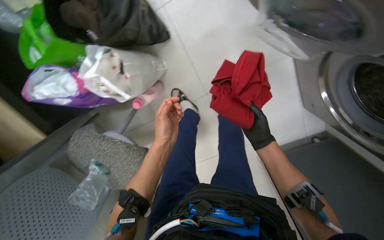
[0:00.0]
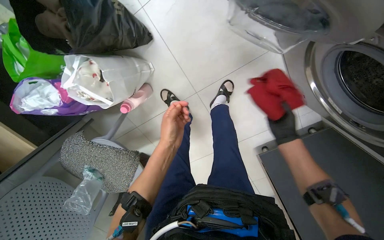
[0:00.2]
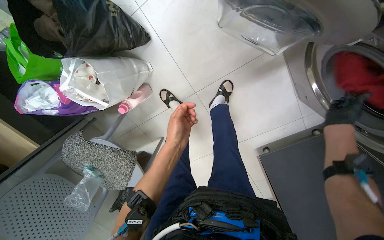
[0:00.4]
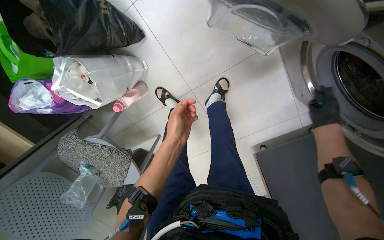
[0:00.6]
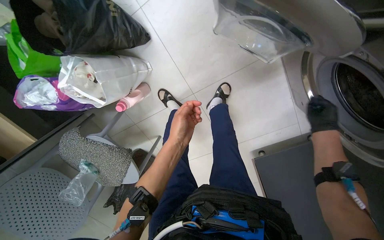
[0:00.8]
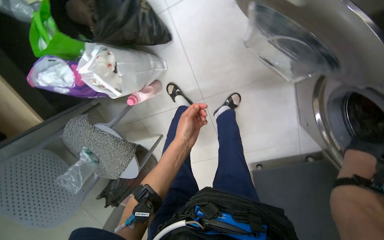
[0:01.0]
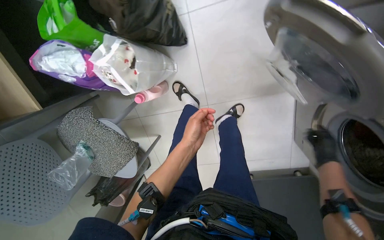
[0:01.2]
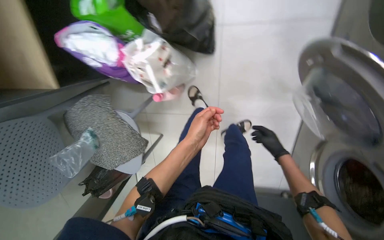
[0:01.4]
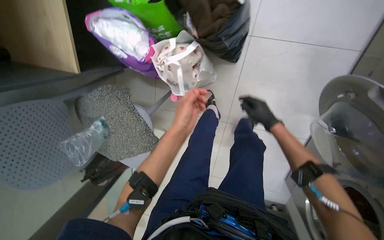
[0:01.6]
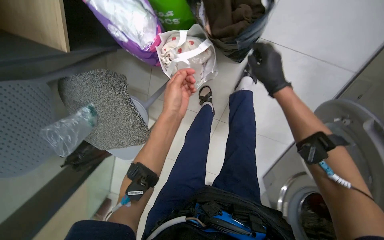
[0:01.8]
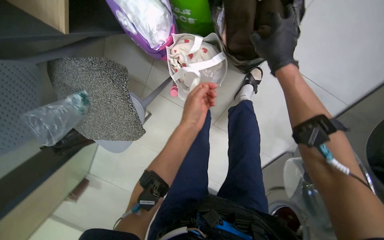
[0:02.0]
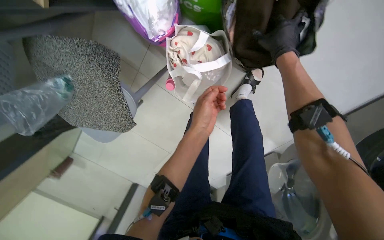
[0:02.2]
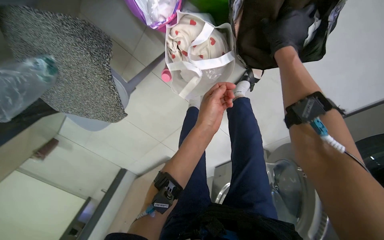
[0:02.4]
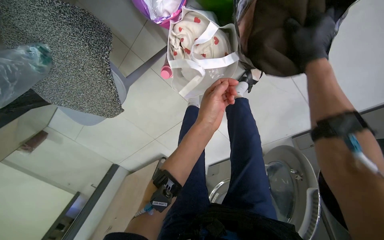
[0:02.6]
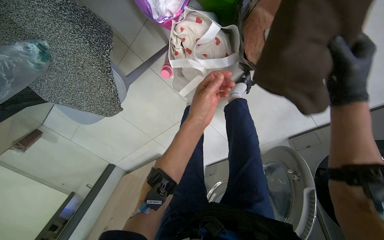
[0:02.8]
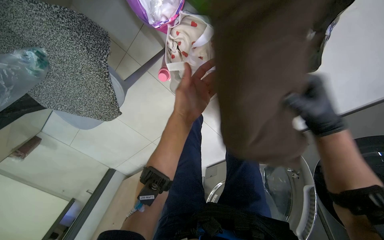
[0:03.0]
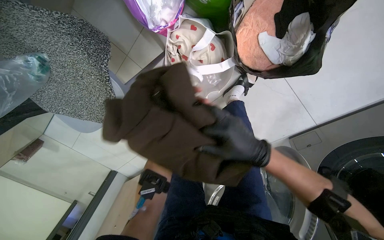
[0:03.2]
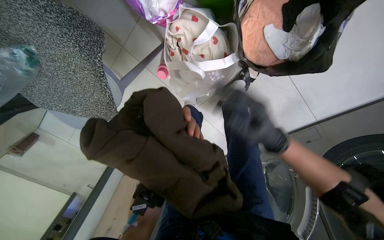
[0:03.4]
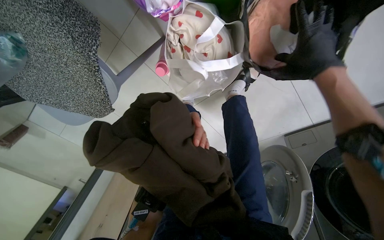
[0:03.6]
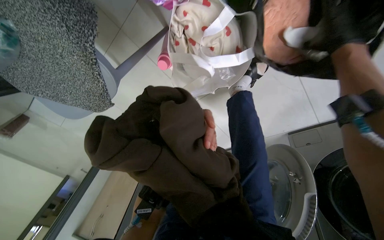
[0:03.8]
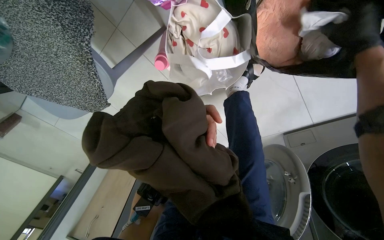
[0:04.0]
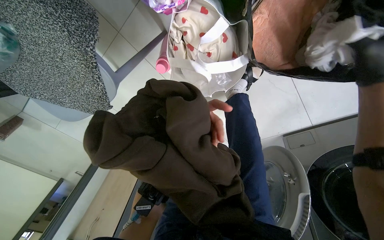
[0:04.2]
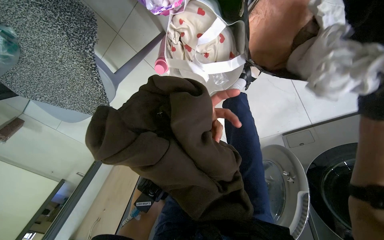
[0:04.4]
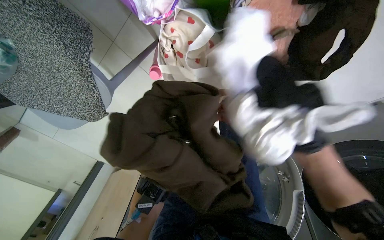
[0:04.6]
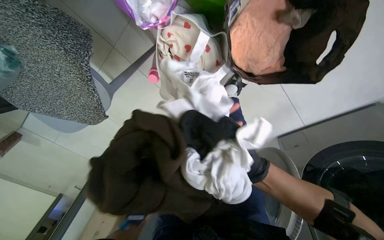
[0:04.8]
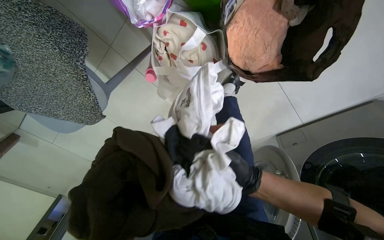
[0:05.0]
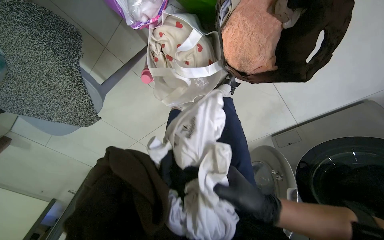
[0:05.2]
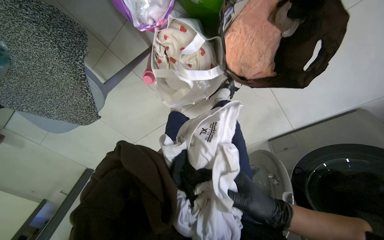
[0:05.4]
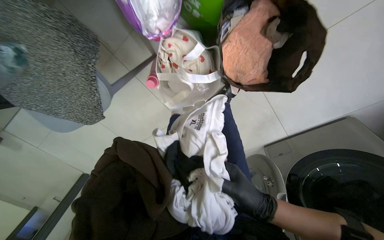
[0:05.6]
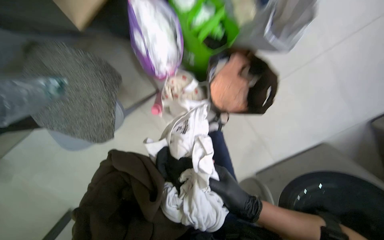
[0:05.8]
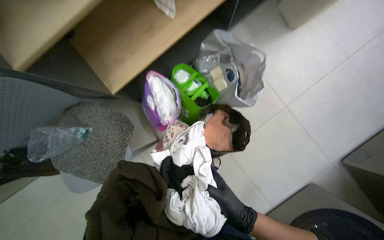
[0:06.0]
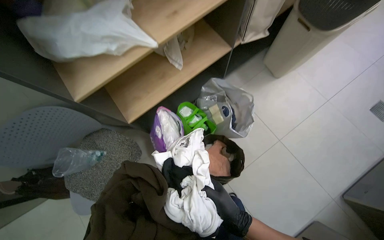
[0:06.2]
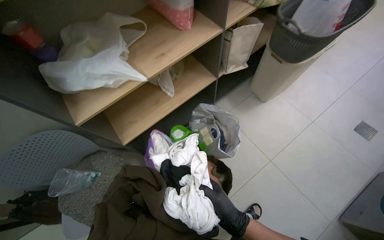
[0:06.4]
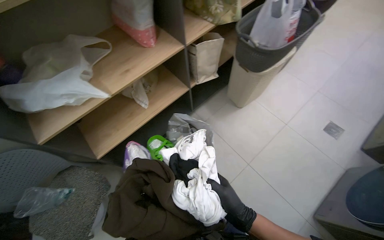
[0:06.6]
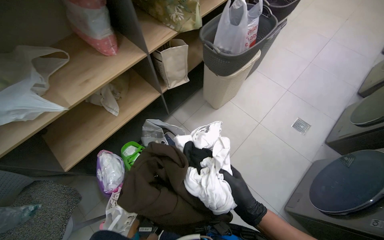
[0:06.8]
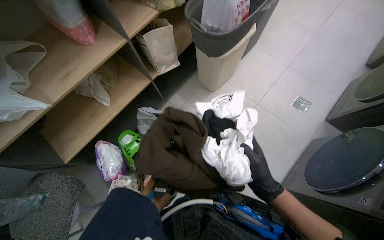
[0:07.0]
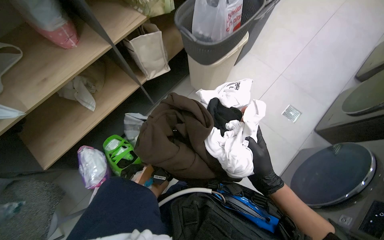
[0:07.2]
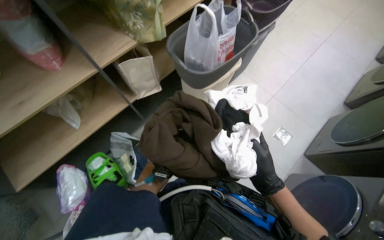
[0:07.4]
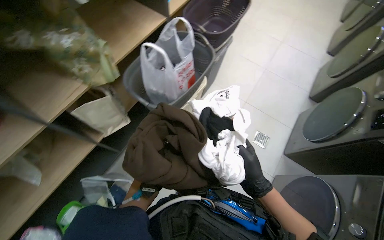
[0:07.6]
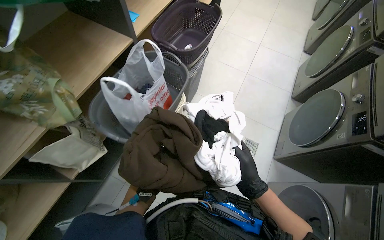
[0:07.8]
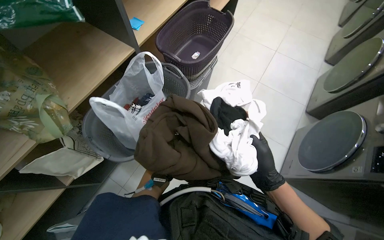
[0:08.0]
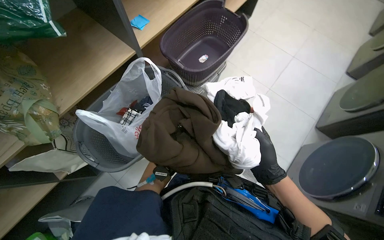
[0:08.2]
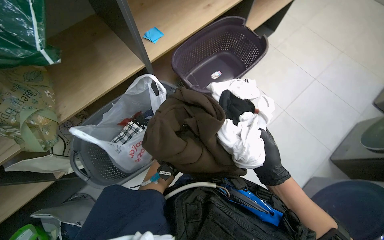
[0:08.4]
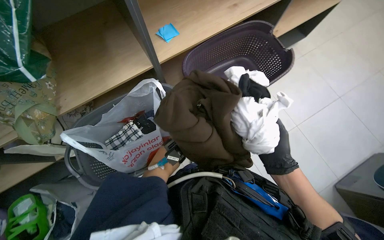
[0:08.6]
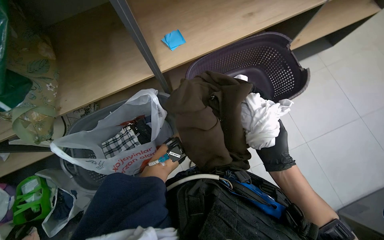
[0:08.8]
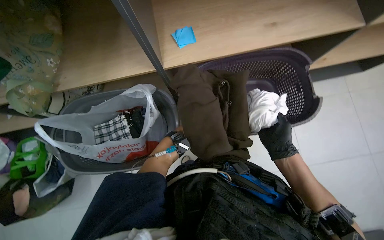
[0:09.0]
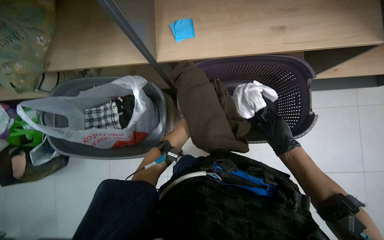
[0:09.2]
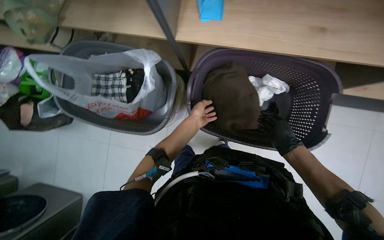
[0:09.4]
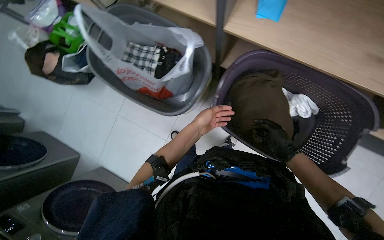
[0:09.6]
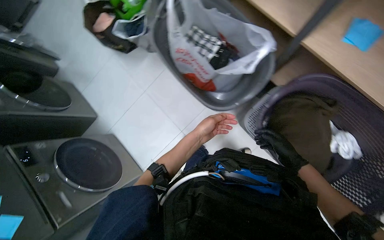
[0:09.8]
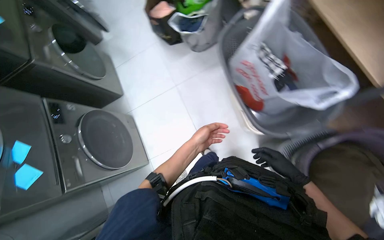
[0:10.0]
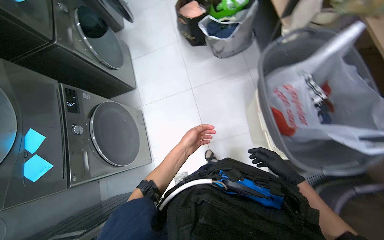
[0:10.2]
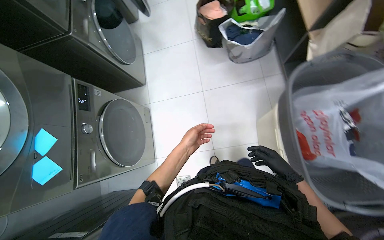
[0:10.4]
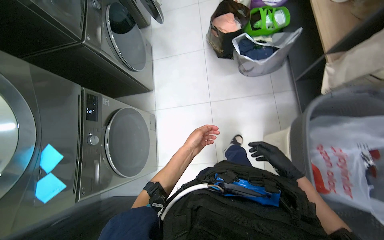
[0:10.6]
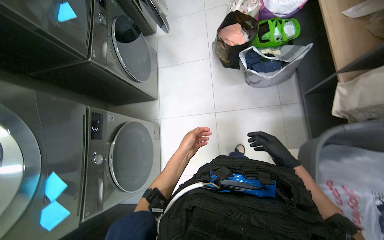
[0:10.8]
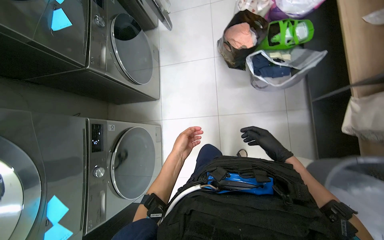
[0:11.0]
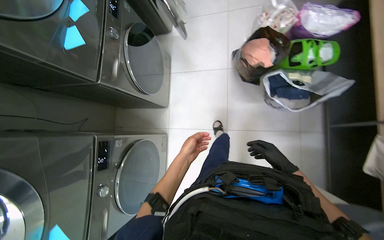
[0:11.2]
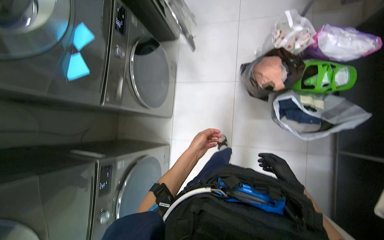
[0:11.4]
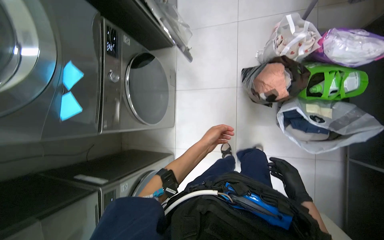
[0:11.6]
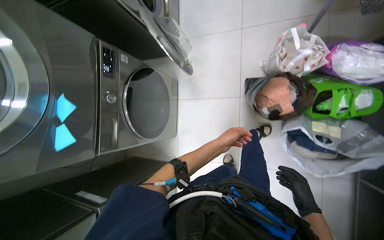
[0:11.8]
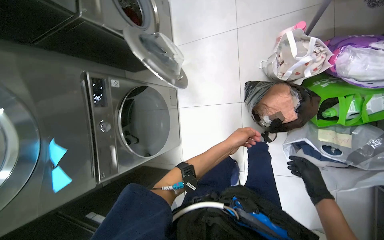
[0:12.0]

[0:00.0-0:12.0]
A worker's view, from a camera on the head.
Job: managing laundry.
The whole recording: Loading clothes into washing machines. The worker loads various clothes from bags into multiple washing machines.
0:00.0 to 0:01.6: Everything in view rotates some 35 degrees clockwise.
0:01.6 to 0:03.0: The camera sweeps to the right, by roughly 20 degrees. The view tilts about 20 degrees downward. Everything in view rotates about 30 degrees clockwise.
0:04.4 to 0:06.0: The camera travels some 40 cm. The view tips upward by about 45 degrees.
0:06.0 to 0:07.6: The wearer moves approximately 80 cm. The wearer's head swings about 20 degrees to the right. The wearer looks approximately 25 degrees further upward.
0:07.6 to 0:09.0: The wearer moves roughly 80 cm. The head turns to the left by roughly 45 degrees. The view tips downward by about 15 degrees.
0:09.0 to 0:10.4: The camera is carried approximately 50 cm. The head turns to the left by approximately 90 degrees. The camera pitches downward, by roughly 15 degrees.
0:10.4 to 0:12.0: The wearer moves about 1 m. The wearer looks some 15 degrees further downward.

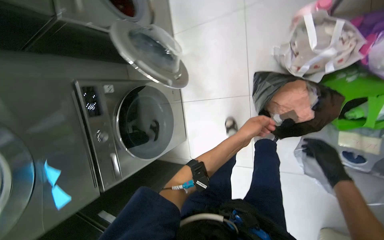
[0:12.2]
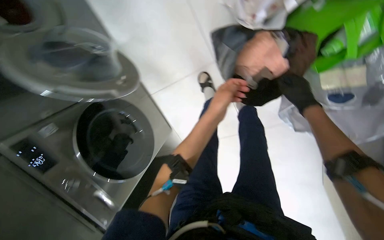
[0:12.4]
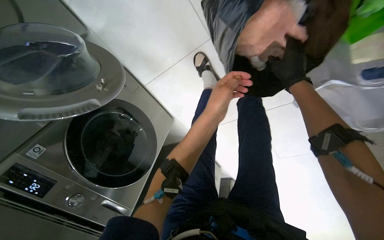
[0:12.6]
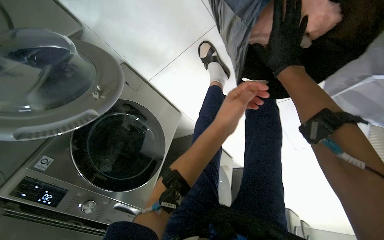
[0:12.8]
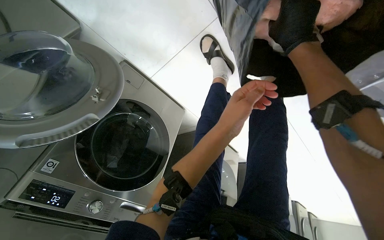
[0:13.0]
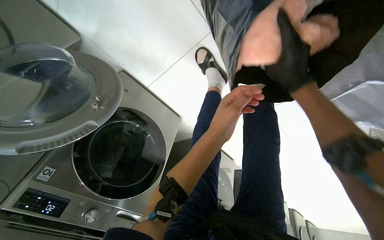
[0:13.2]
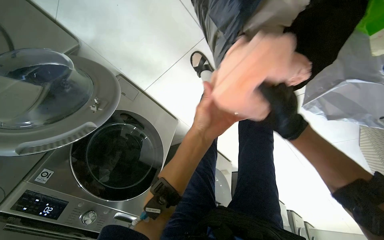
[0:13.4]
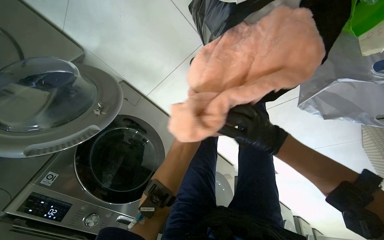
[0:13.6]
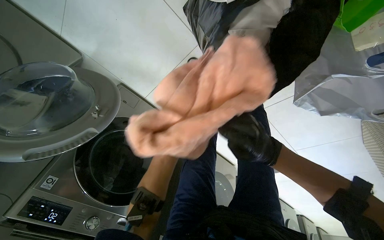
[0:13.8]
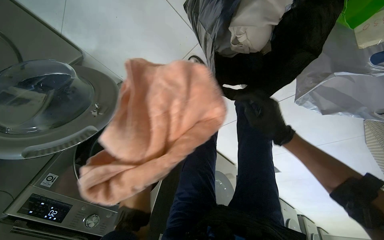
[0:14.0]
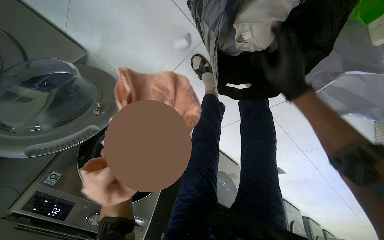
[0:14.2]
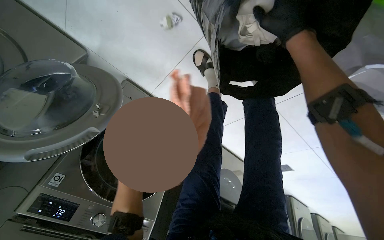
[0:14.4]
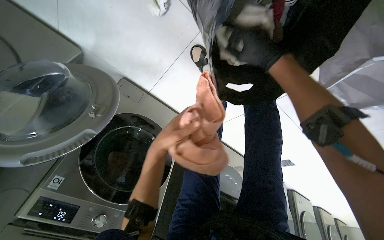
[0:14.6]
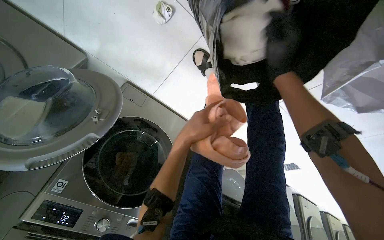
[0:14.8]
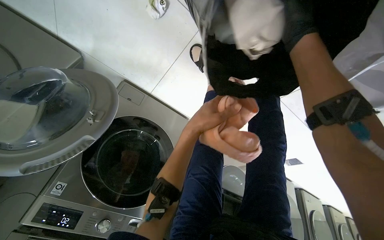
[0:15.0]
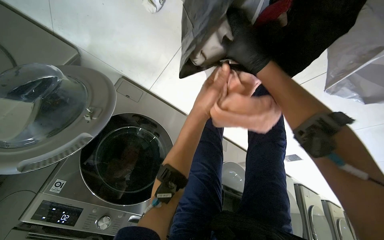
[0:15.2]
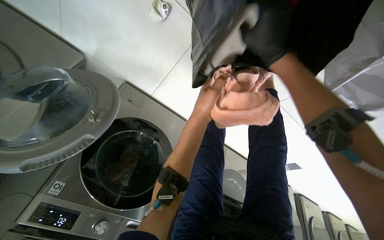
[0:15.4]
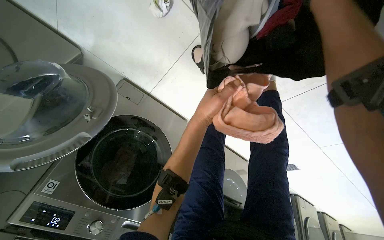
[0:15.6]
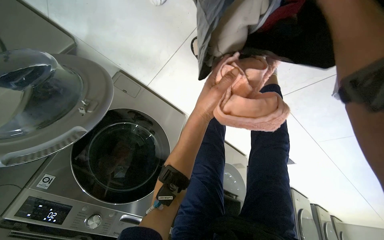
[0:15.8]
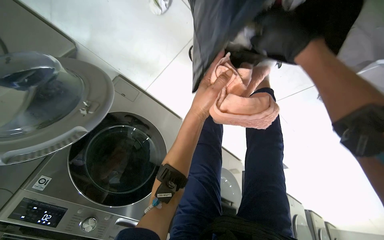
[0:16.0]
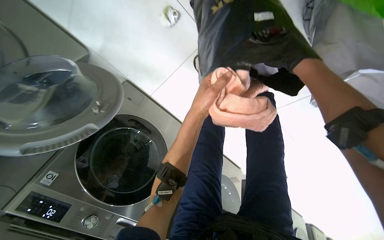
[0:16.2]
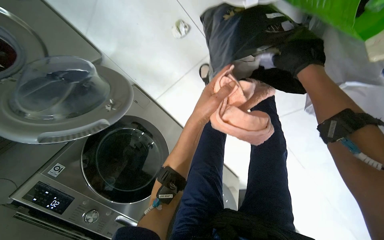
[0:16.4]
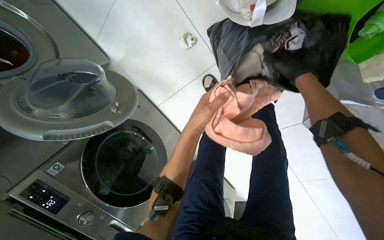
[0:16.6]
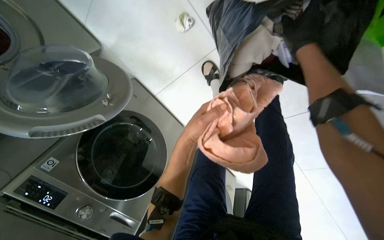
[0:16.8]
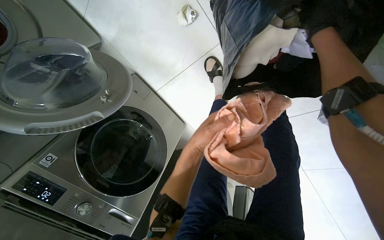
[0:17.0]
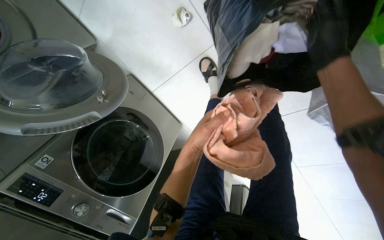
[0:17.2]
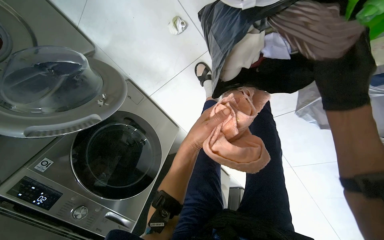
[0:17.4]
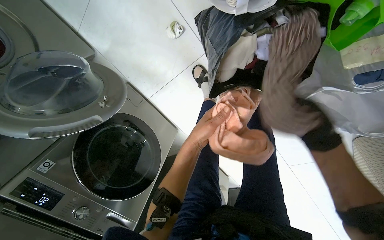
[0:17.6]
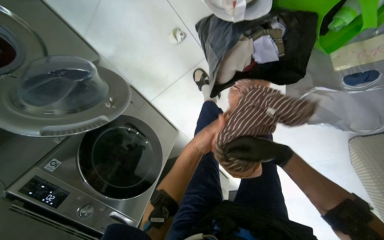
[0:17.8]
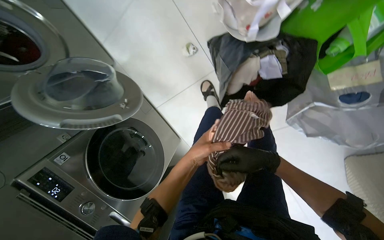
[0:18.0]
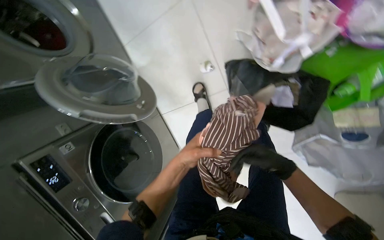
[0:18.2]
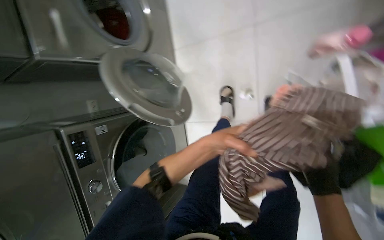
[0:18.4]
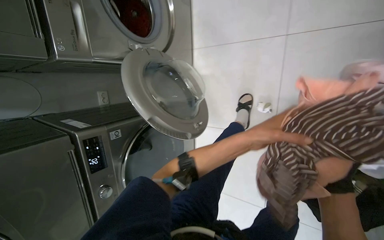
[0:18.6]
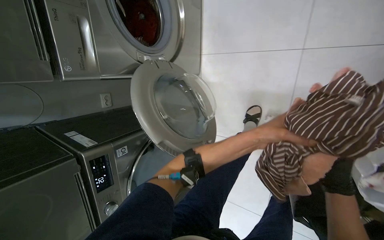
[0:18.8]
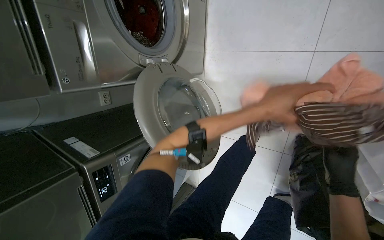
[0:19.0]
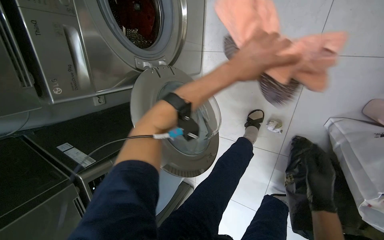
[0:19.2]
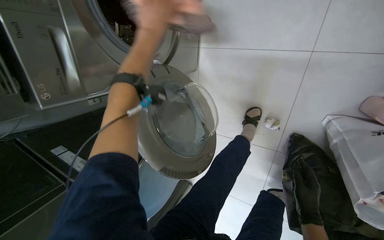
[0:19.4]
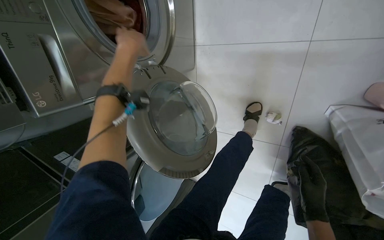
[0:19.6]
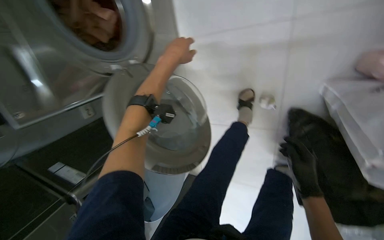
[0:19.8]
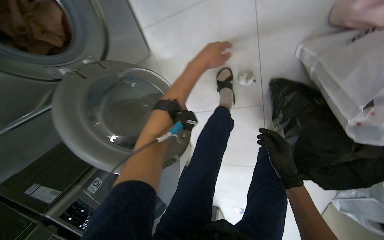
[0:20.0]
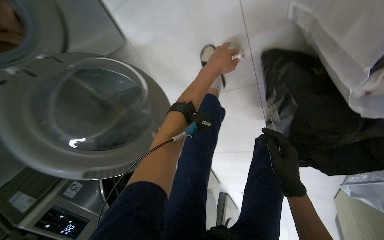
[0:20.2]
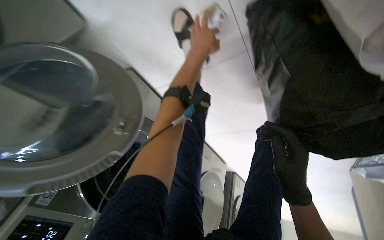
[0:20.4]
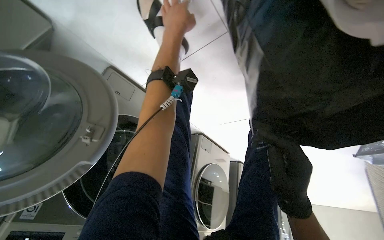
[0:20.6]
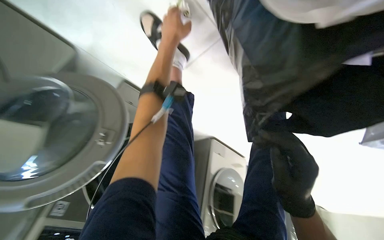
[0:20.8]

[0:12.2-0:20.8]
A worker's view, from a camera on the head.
Job: managing laundry.
The whole recording: Loading clothes into washing machines. The worker loads various clothes from bags into multiple washing machines.
0:12.2 to 0:13.6: The camera is carried approximately 40 cm. The camera pitches downward, by roughly 20 degrees. The scene rotates counterclockwise by approximately 35 degrees.
0:13.6 to 0:15.0: The right hand travels up the picture by about 25 cm.
0:15.0 to 0:16.6: The view tilts approximately 10 degrees upward. The right hand swings left and right, roughly 15 cm each way, with 2 reversals.
0:16.6 to 0:18.0: The right hand is displaced down the picture by about 25 cm, while the left hand heads down the picture, covering approximately 15 cm.
0:18.0 to 0:19.4: The camera travels approximately 60 cm. The scene rotates clockwise by about 35 degrees.
0:19.4 to 0:20.8: The wearer moves some 60 cm. The view pans to the left by about 20 degrees. The view tips downward by some 20 degrees. The scene rotates counterclockwise by roughly 45 degrees.
